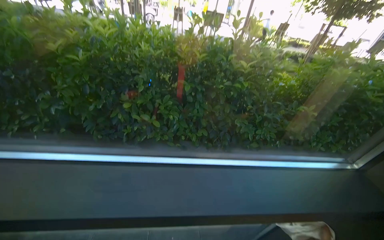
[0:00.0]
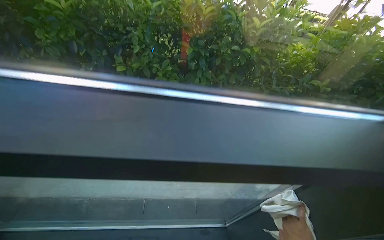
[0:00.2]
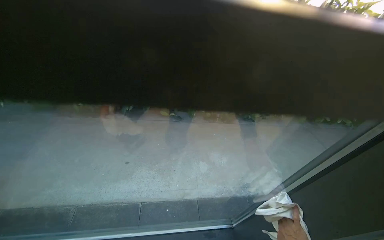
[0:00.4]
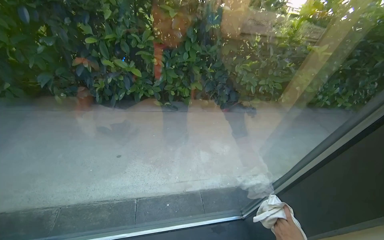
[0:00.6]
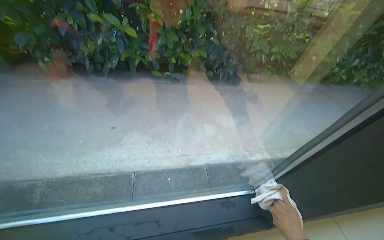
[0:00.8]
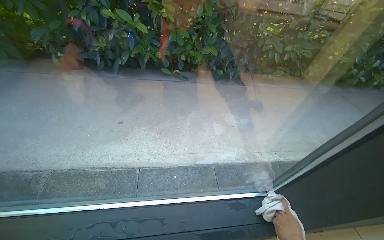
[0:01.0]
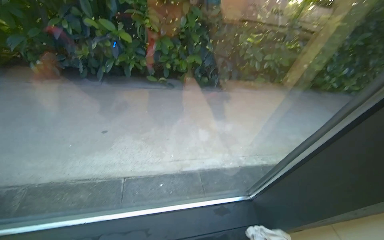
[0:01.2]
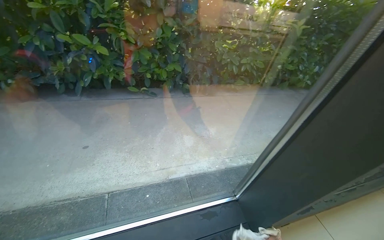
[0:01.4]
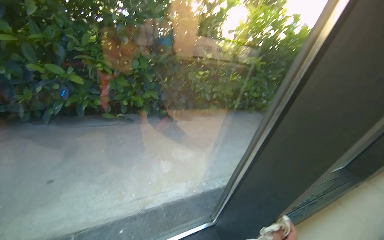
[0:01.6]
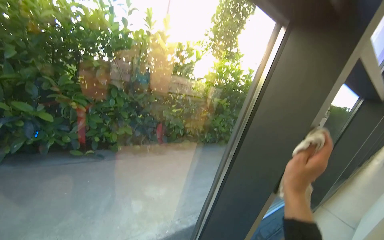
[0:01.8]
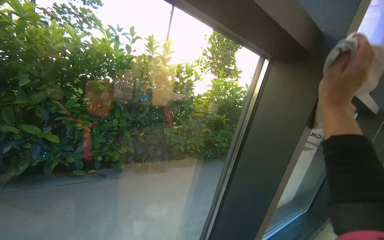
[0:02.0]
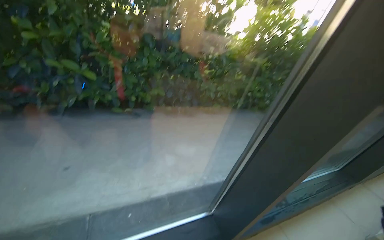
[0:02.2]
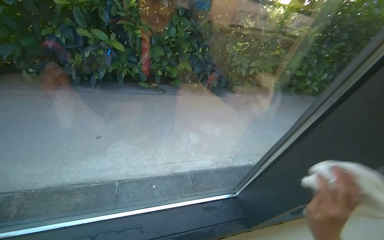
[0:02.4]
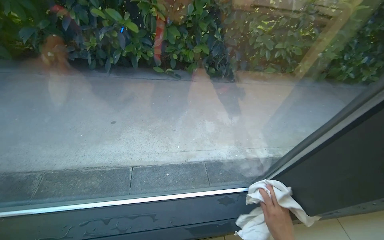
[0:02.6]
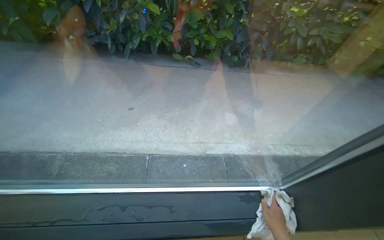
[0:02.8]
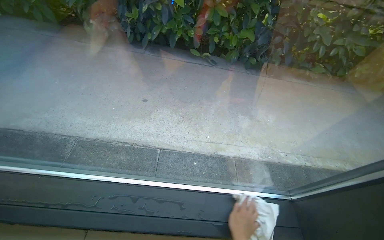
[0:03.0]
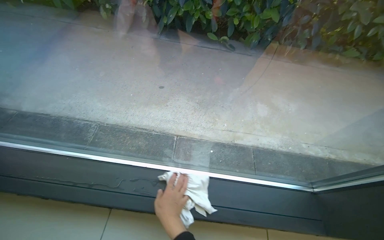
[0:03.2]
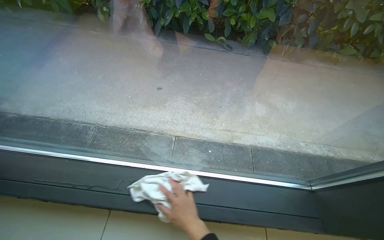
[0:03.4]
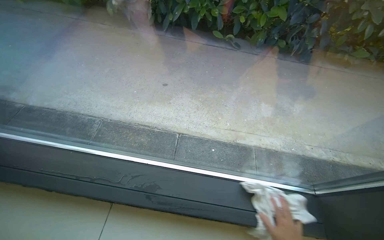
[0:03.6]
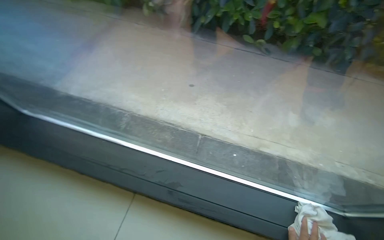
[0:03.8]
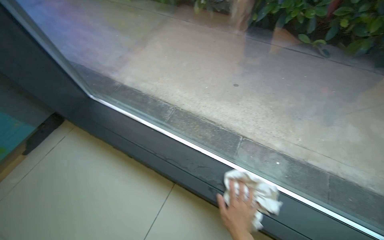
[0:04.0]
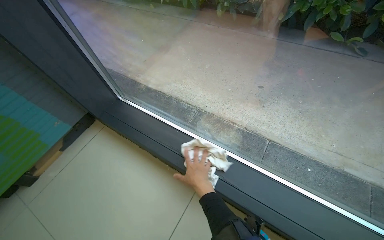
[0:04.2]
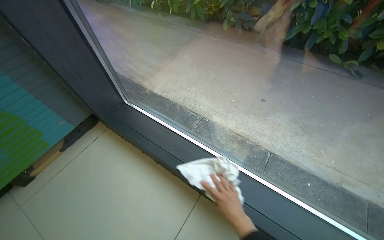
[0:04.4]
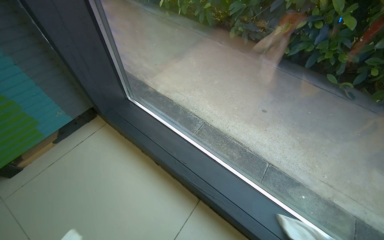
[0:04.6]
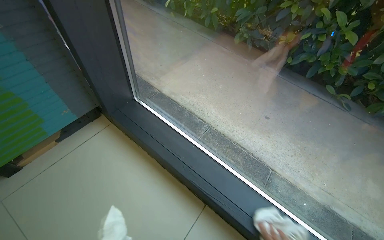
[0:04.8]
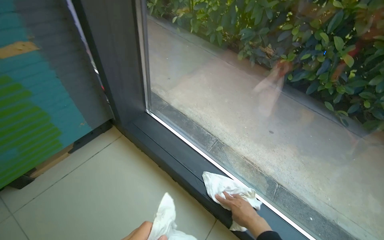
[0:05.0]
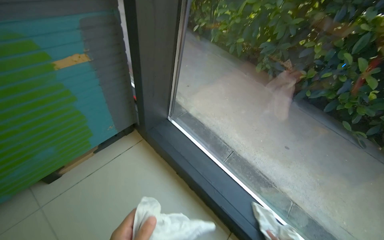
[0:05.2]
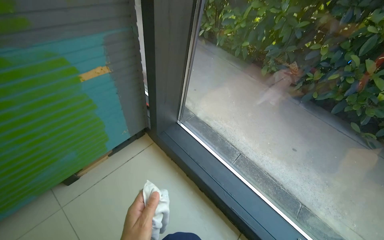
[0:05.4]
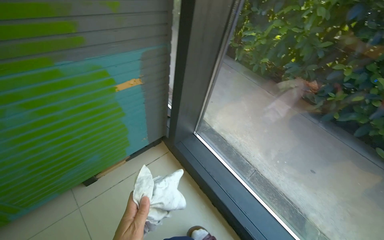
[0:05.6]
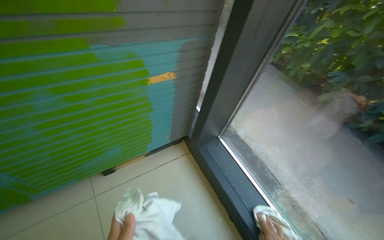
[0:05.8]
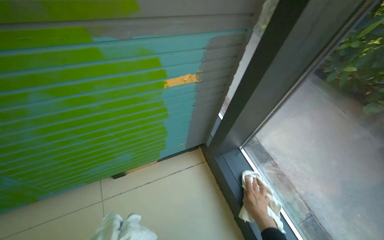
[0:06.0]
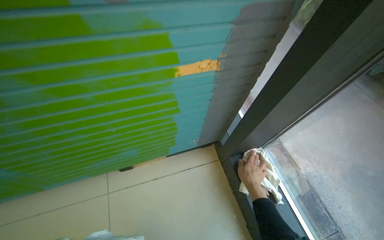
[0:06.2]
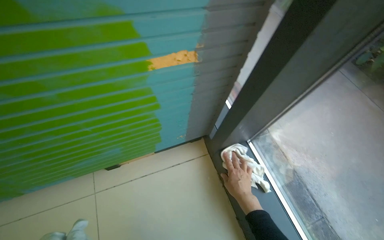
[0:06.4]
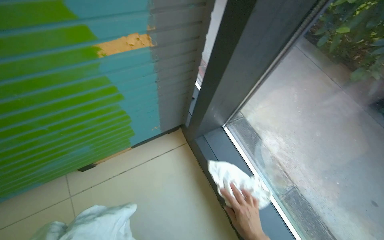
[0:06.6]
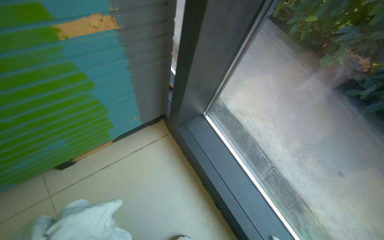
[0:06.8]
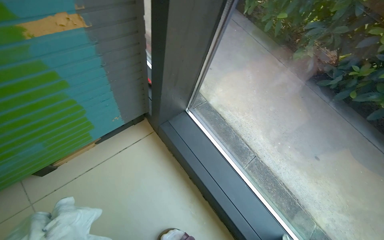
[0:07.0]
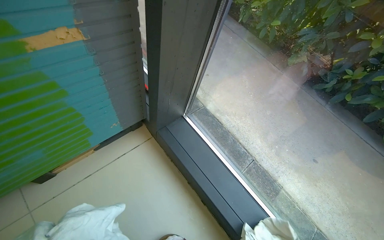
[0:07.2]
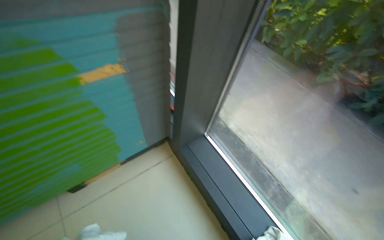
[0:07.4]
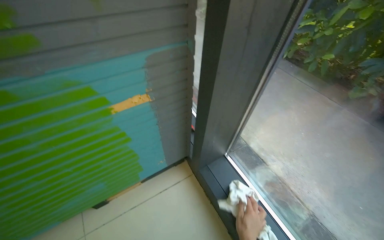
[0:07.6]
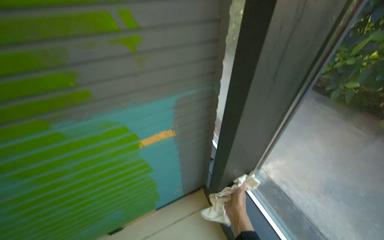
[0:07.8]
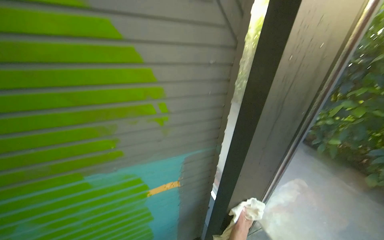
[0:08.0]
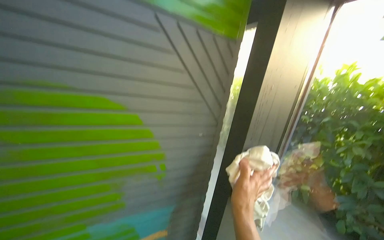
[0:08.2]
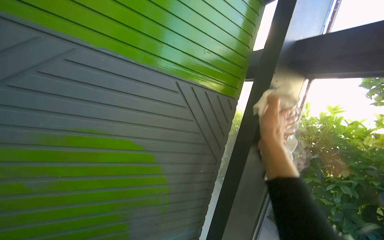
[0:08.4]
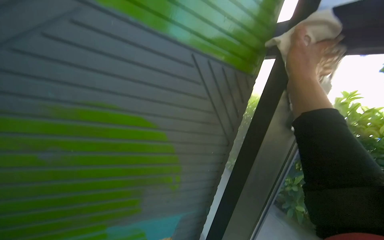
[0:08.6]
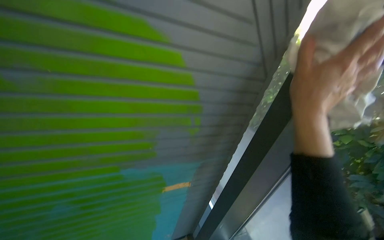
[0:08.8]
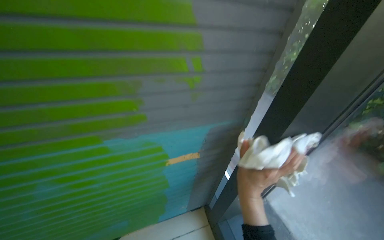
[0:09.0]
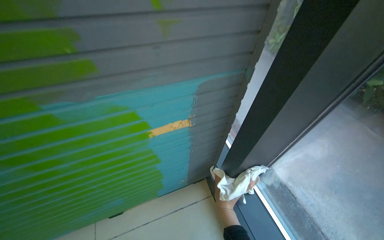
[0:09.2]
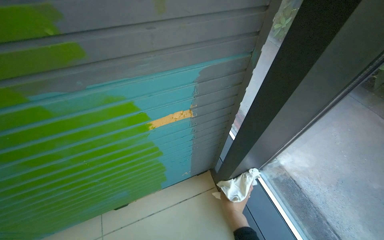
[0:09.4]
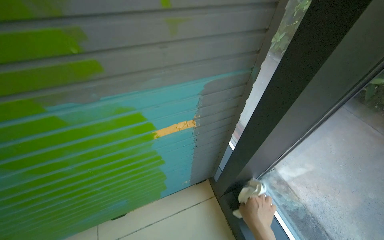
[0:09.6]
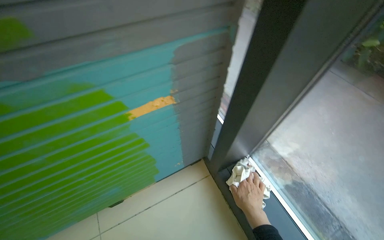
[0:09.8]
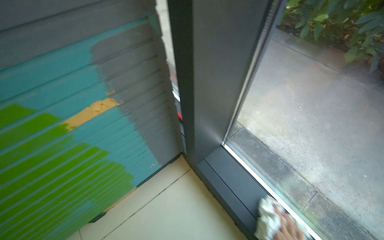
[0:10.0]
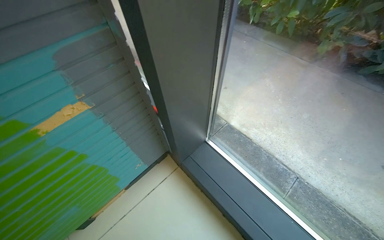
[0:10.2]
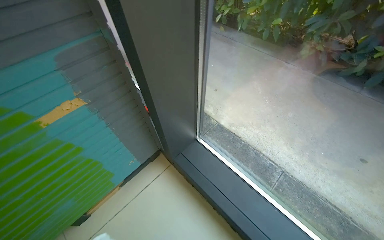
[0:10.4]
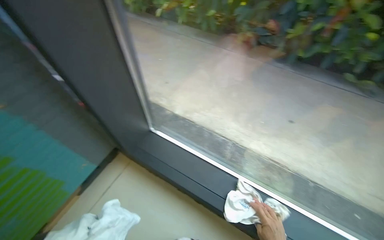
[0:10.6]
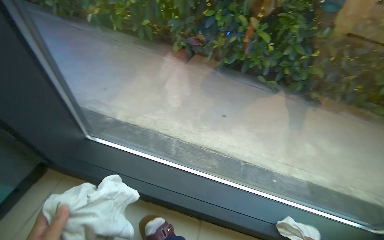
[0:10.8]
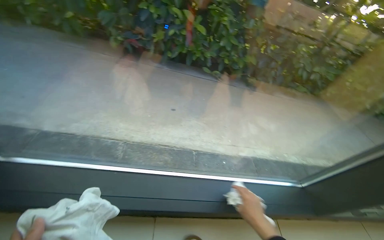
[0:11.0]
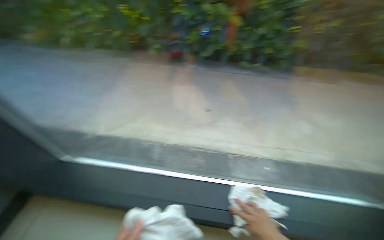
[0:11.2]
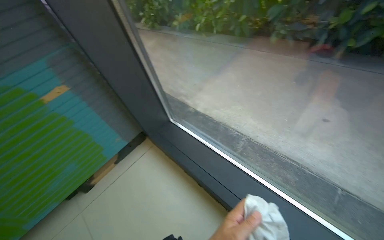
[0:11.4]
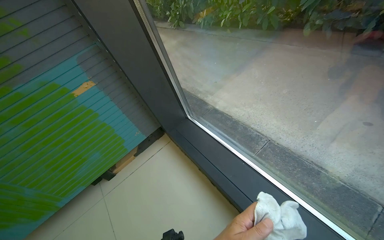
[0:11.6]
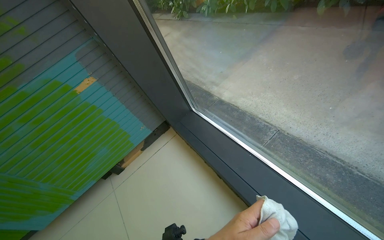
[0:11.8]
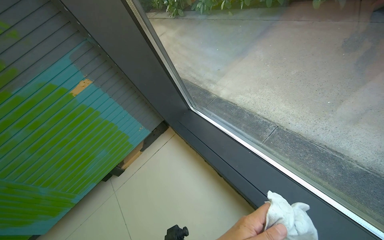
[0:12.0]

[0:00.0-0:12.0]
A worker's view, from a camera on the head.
Job: cleaning windows.
The whole recording: Wiping glass windows and frames with cloth. The worker wipes the glass windows and their frames with a white cloth.
0:00.0 to 0:01.6: The wearer's head swings about 20 degrees to the right.
0:01.6 to 0:03.0: The head rotates about 25 degrees to the left. The camera pitches downward, by about 15 degrees.
0:03.0 to 0:04.4: The wearer looks approximately 30 degrees further to the left.
0:04.4 to 0:06.0: The camera is carried approximately 50 cm. The head rotates some 35 degrees to the left.
0:07.6 to 0:09.0: The view tilts some 40 degrees upward.
0:10.4 to 0:12.0: The view pans to the left by approximately 20 degrees.

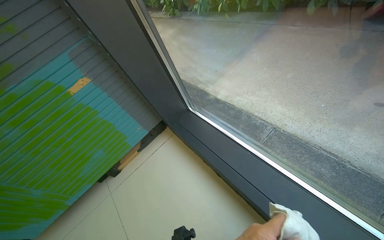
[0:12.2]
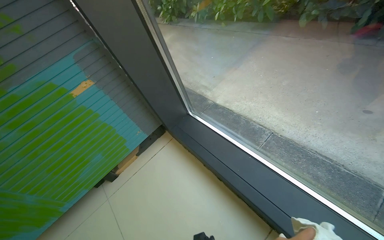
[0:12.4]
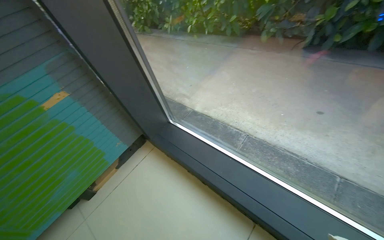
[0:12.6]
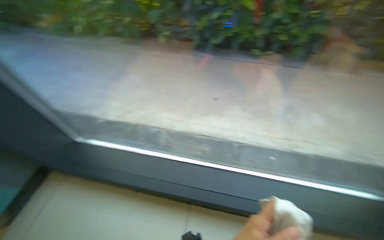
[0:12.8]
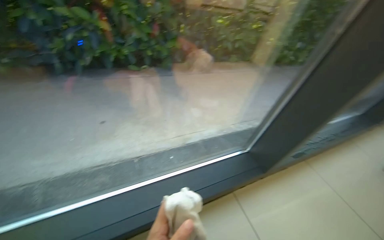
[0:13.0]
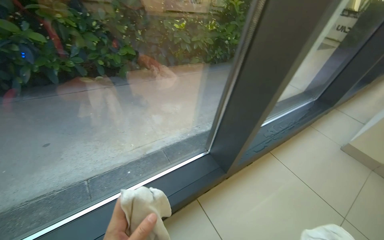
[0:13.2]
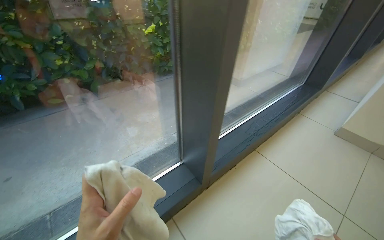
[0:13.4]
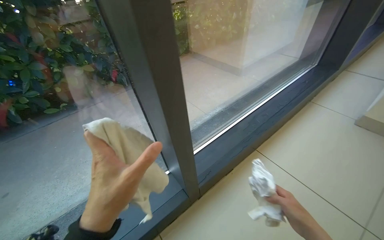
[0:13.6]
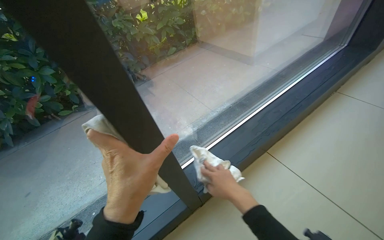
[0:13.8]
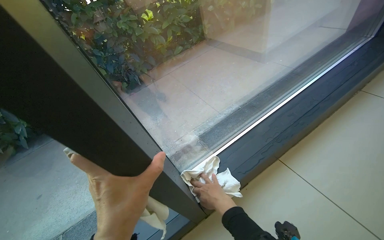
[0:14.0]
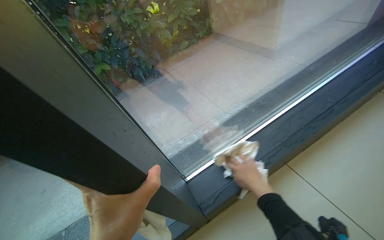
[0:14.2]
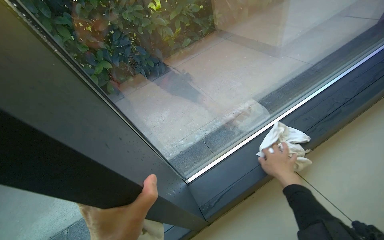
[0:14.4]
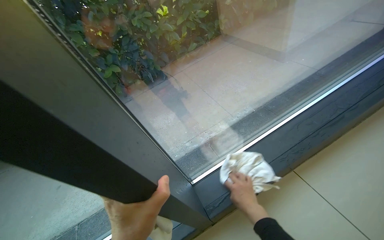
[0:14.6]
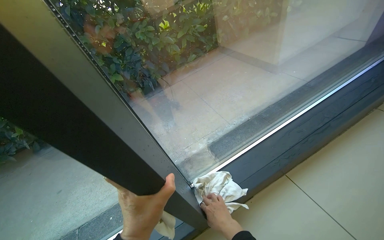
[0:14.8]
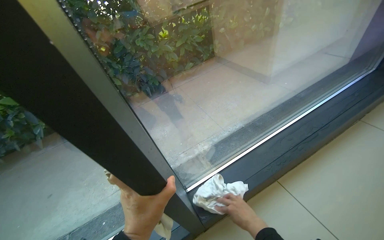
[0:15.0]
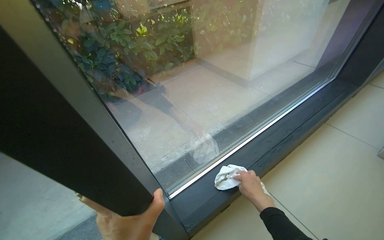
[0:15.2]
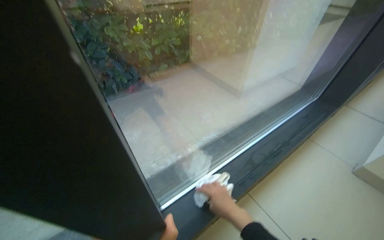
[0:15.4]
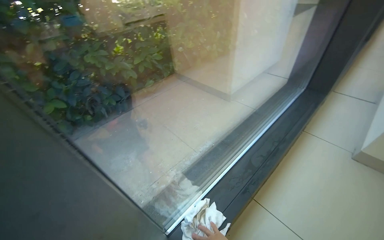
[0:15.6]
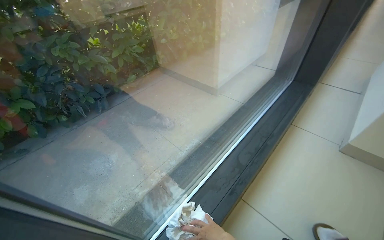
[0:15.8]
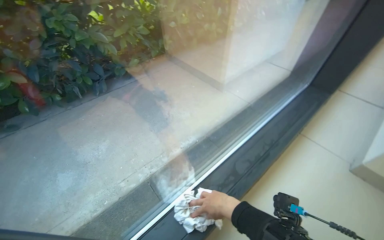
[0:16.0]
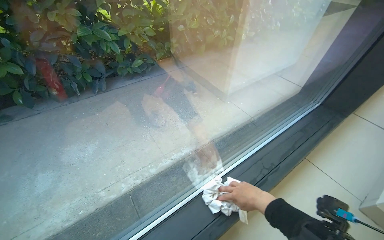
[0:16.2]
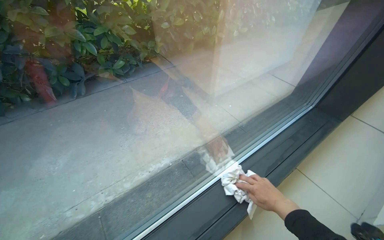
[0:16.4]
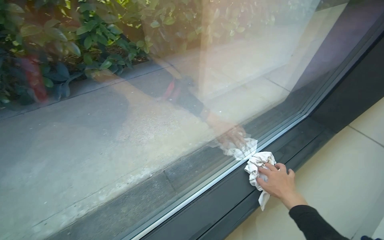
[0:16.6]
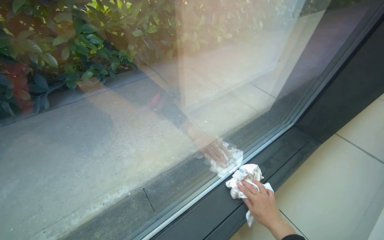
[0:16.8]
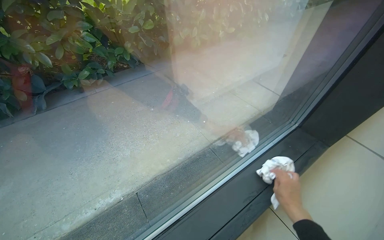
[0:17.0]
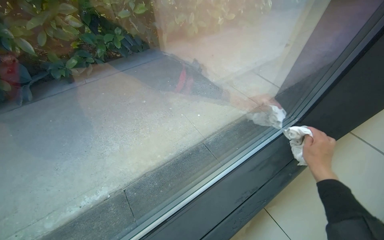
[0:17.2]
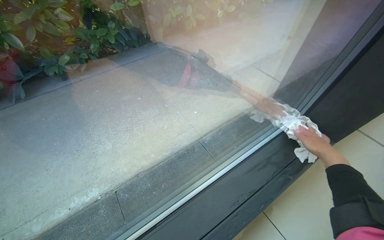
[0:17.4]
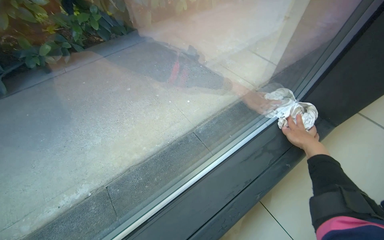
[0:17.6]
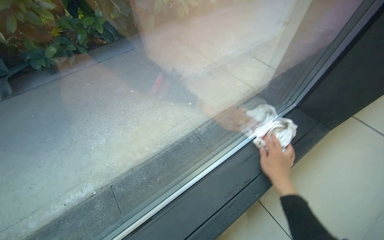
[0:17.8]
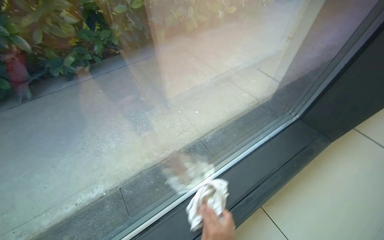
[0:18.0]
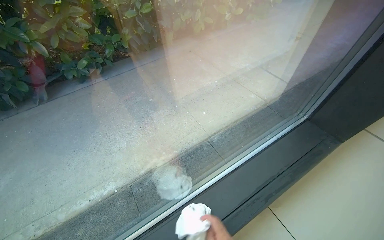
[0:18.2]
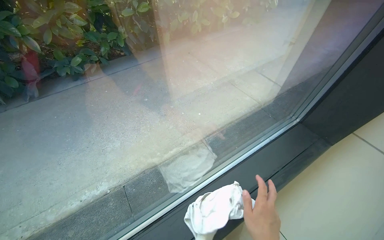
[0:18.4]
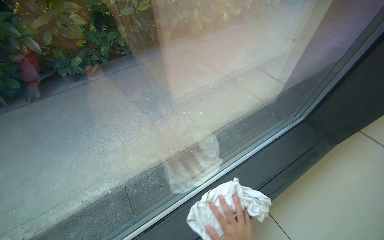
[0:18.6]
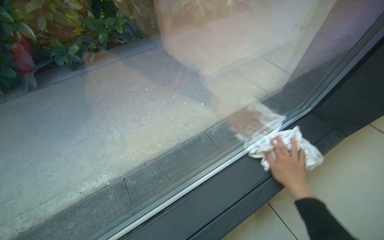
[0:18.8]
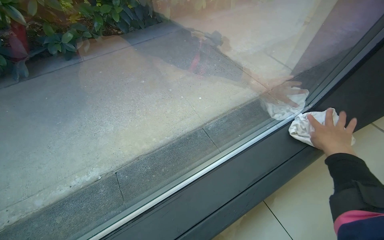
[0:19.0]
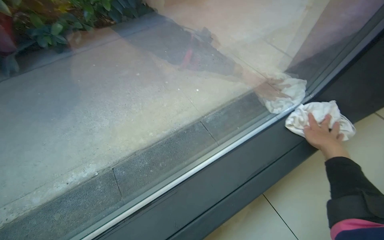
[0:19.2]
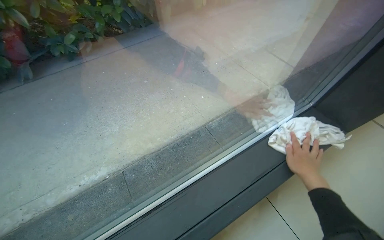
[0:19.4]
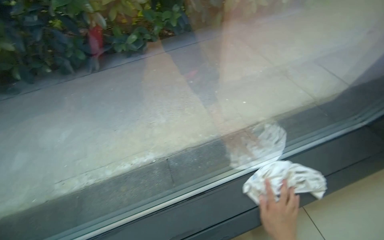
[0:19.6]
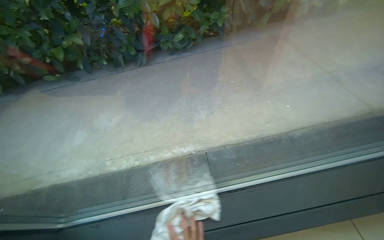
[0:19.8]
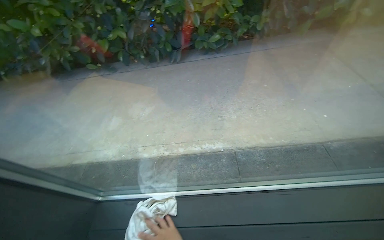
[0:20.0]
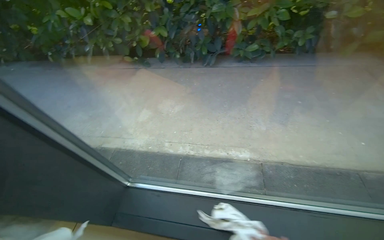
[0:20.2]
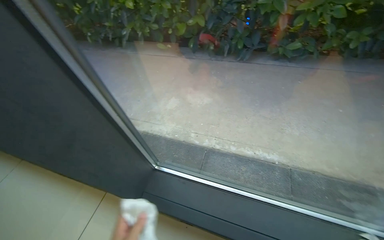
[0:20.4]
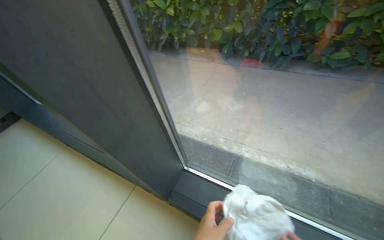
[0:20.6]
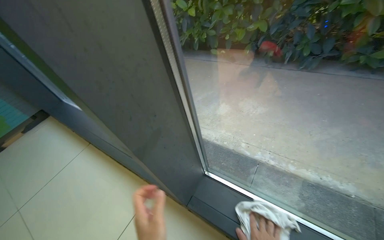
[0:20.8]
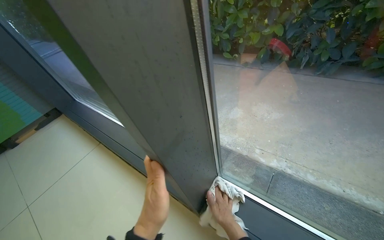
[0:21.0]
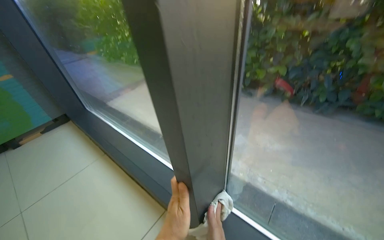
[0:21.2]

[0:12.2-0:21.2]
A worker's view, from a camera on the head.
Job: cleaning windows.
The whole recording: Wiping glass windows and frames with cloth. The worker wipes the glass windows and their frames with a white cloth.
0:12.2 to 0:13.8: The camera travels approximately 80 cm. The head rotates approximately 90 degrees to the right.
0:13.8 to 0:15.2: The right hand moves up and down the picture over about 20 cm, changing direction 2 times.
0:15.2 to 0:16.6: The camera travels about 50 cm.
0:18.2 to 0:19.8: The head turns to the left by roughly 20 degrees.
0:19.8 to 0:21.2: The head travels some 50 cm. The wearer's head swings about 50 degrees to the left.
